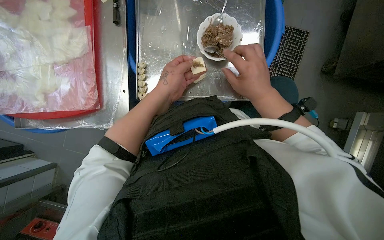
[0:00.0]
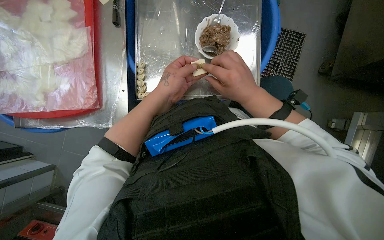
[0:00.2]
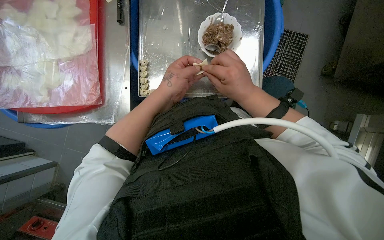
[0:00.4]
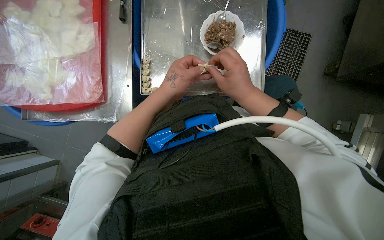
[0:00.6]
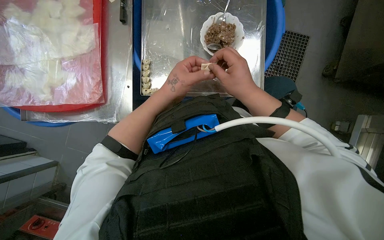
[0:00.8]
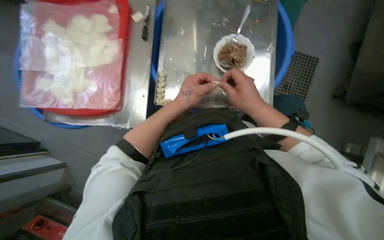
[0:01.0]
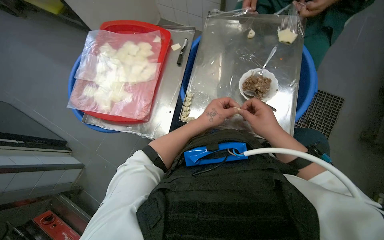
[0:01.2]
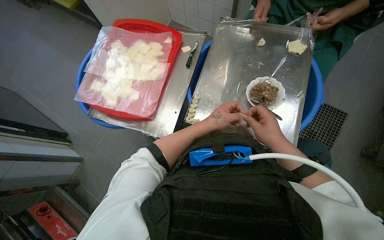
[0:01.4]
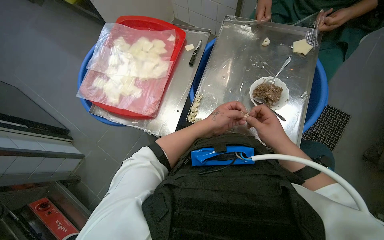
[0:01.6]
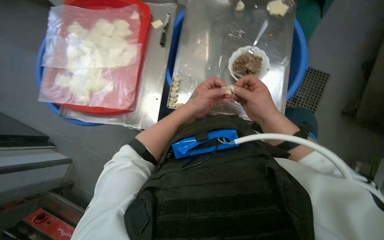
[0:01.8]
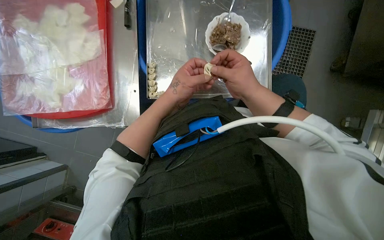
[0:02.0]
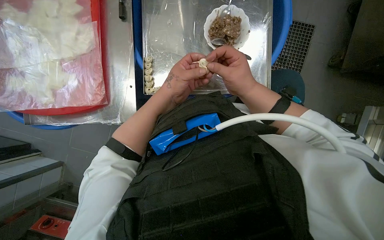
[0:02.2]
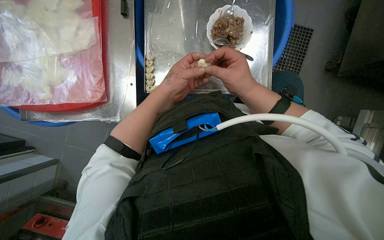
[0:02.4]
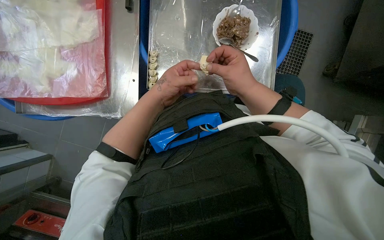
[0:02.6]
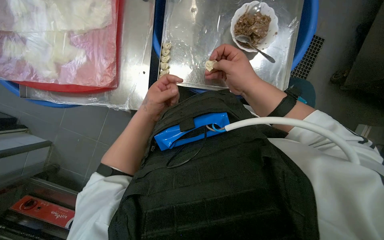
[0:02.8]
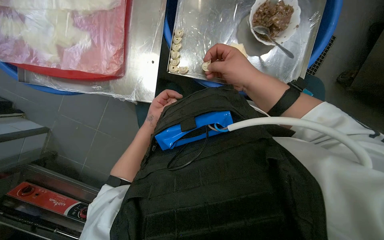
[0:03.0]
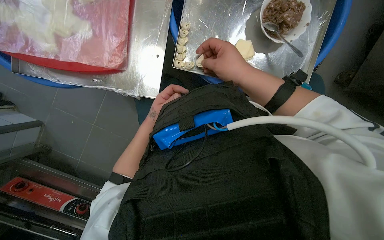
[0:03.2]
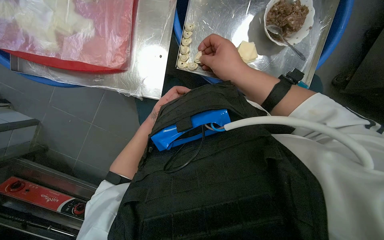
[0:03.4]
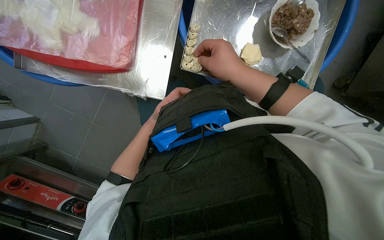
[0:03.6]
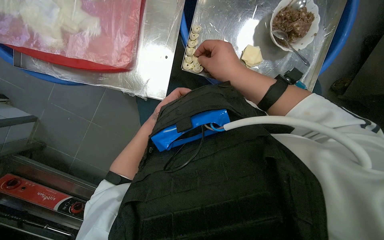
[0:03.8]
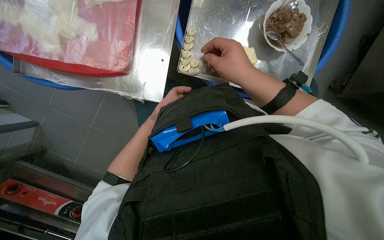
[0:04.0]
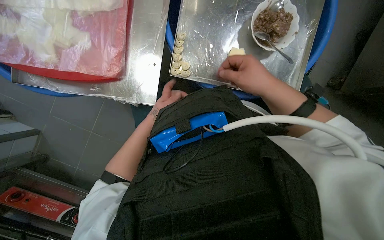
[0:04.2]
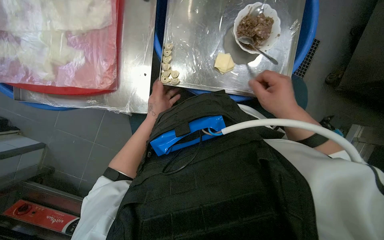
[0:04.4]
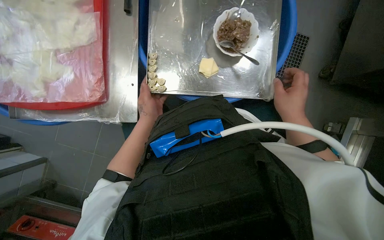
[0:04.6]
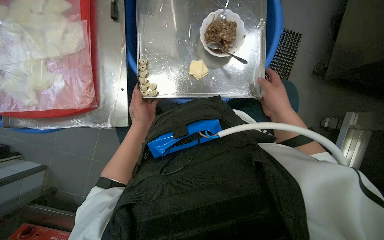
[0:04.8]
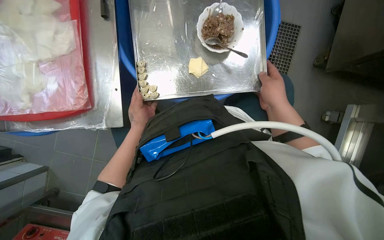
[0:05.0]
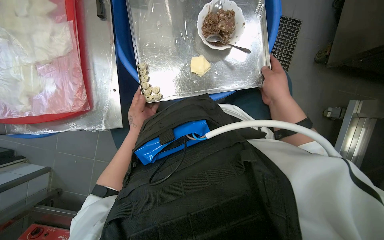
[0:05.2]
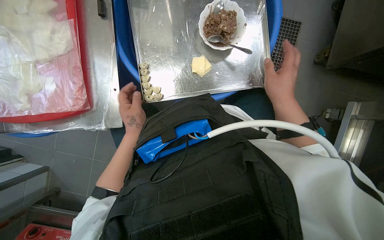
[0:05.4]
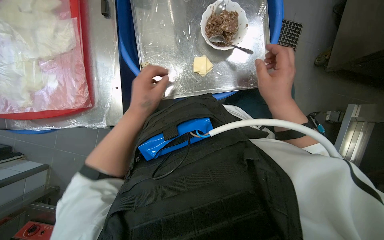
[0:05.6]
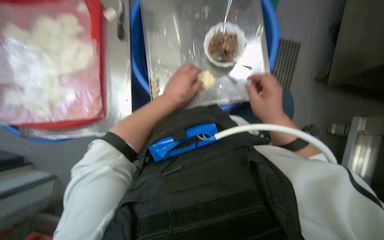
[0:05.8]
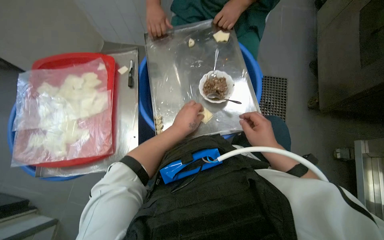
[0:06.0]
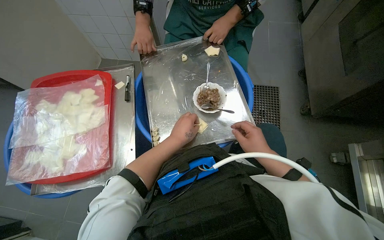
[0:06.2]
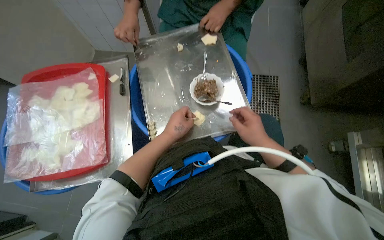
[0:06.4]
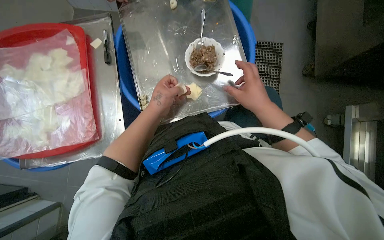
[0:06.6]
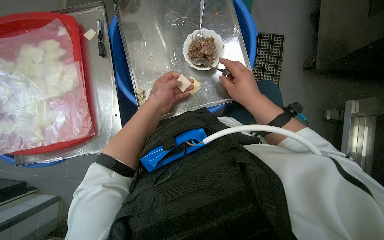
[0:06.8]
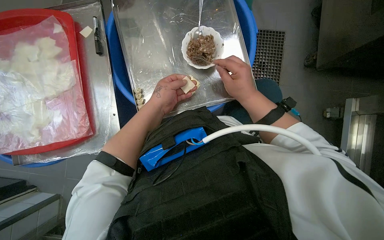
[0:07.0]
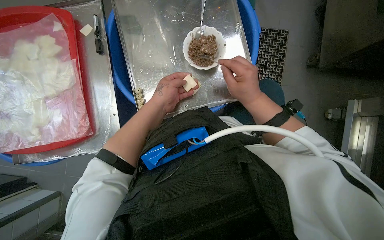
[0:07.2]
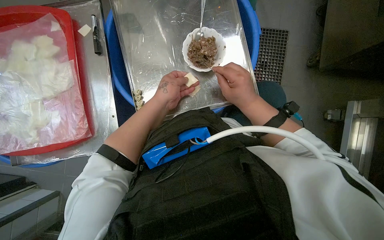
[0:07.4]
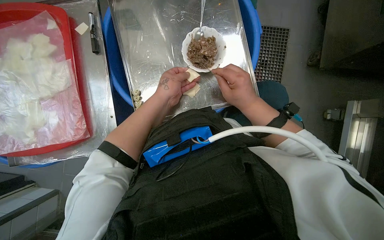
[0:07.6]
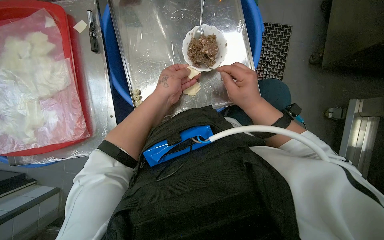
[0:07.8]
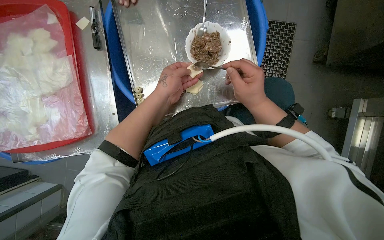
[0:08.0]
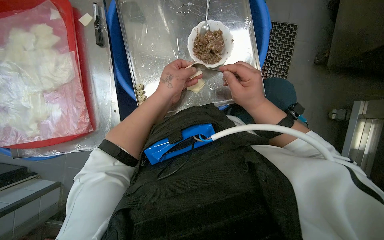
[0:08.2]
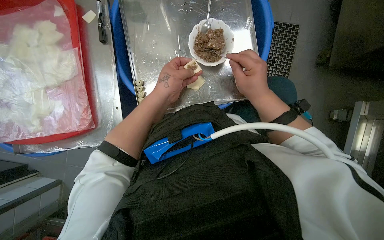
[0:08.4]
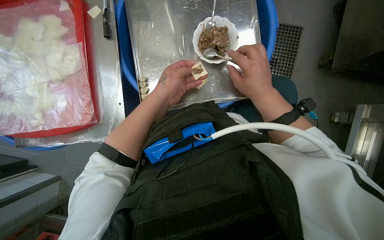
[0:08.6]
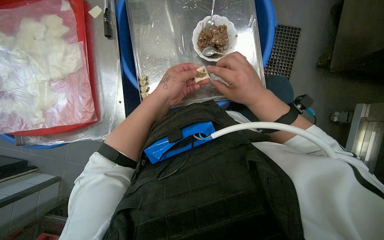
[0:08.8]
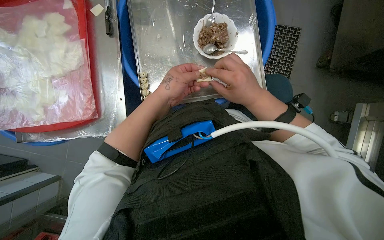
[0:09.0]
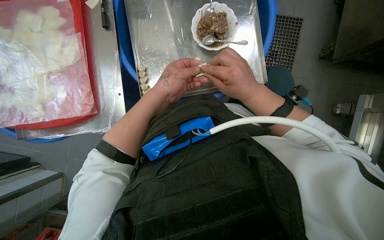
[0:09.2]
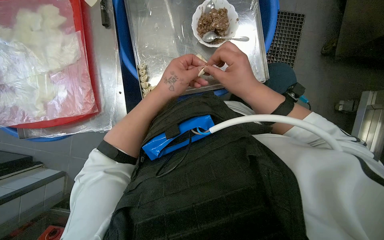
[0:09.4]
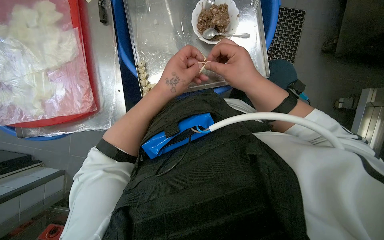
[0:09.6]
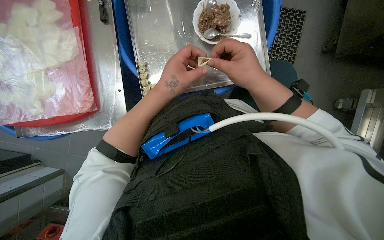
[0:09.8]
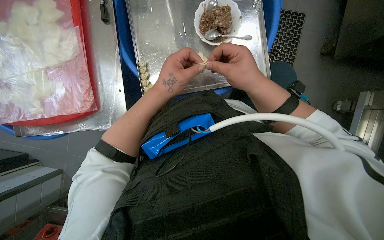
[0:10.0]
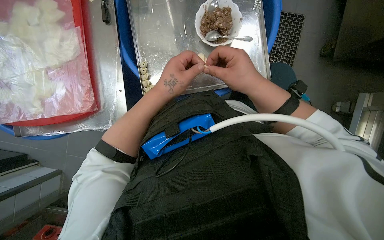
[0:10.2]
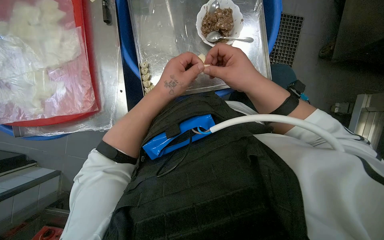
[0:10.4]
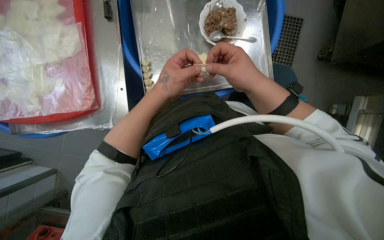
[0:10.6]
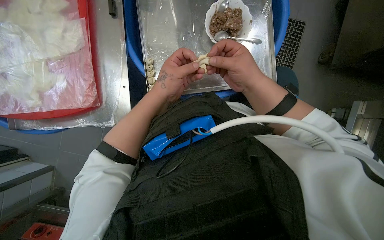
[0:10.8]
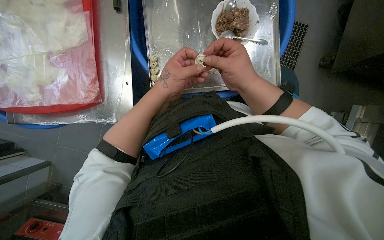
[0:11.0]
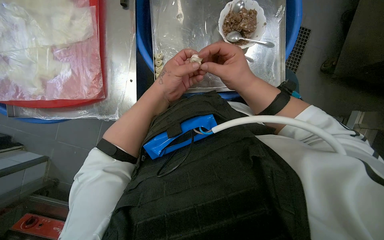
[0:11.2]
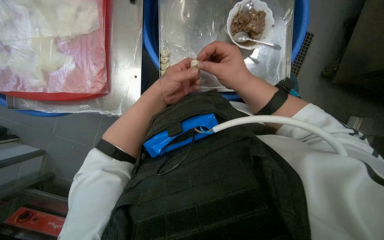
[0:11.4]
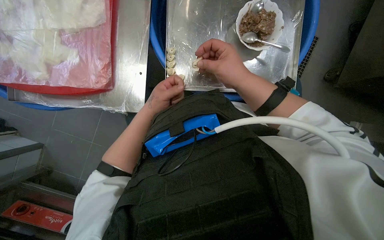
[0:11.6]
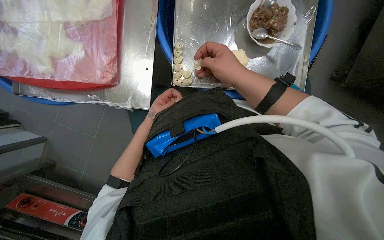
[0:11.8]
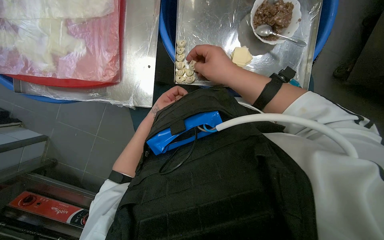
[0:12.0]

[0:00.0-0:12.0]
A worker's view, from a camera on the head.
Job: preparing food.
The whole recording: Making dumplings with meat filling. The worker picks up dough, fills it with meat, folds it, and places the finished dumpling on a tray.
0:00.0 to 0:01.6: The view tips upward by roughly 15 degrees.
0:01.6 to 0:03.0: The view tilts some 20 degrees downward.
0:03.0 to 0:04.4: The right hand travels to the right by some 15 cm.
0:04.4 to 0:06.0: The view tilts approximately 20 degrees upward. The left hand moves nearer to the camera and to the right, about 25 cm.
0:06.0 to 0:07.6: The wearer looks about 15 degrees further downward.
0:07.6 to 0:09.0: The hands stay close to where they were, moving slightly.
0:09.0 to 0:10.4: The hands make small movements and keep their place.
0:10.4 to 0:12.0: The right hand goes roughly 15 cm to the left, while the left hand heads farther from the camera, covering roughly 20 cm.

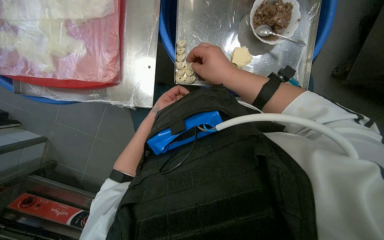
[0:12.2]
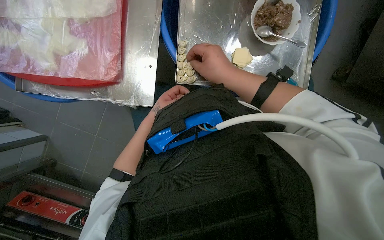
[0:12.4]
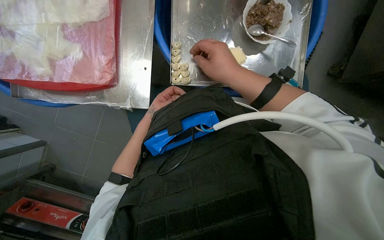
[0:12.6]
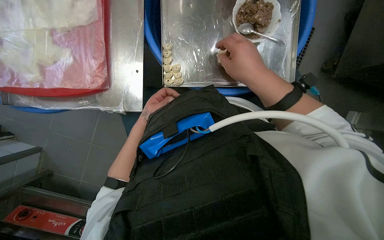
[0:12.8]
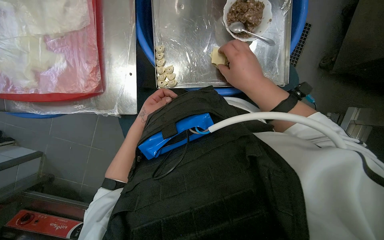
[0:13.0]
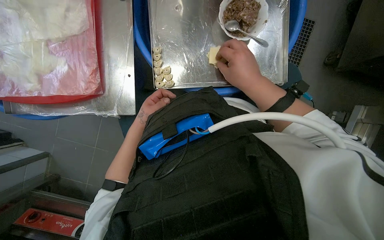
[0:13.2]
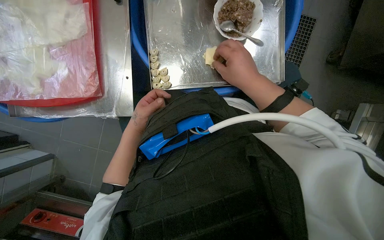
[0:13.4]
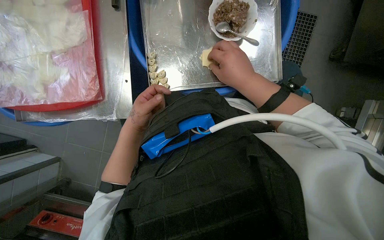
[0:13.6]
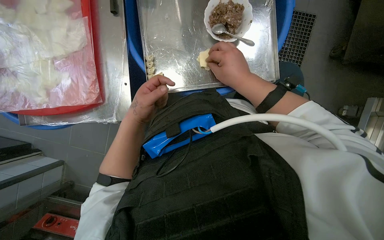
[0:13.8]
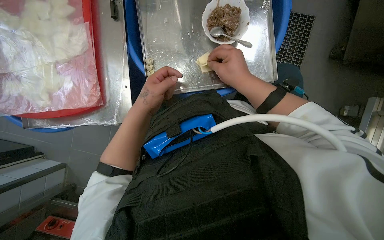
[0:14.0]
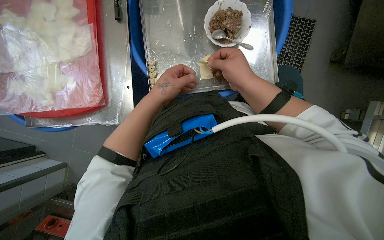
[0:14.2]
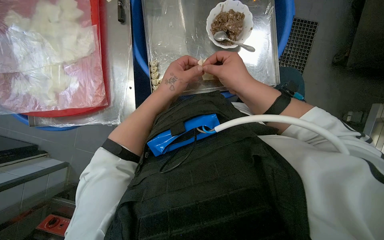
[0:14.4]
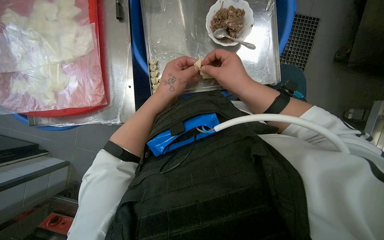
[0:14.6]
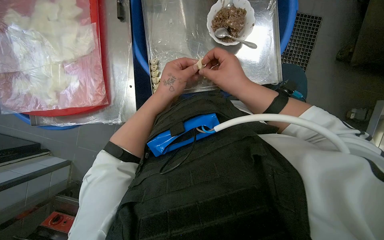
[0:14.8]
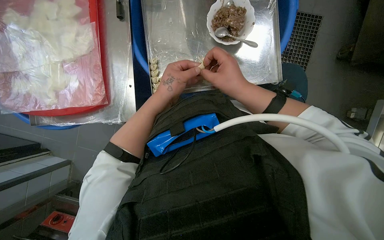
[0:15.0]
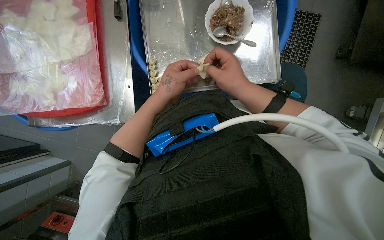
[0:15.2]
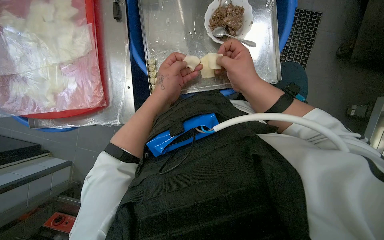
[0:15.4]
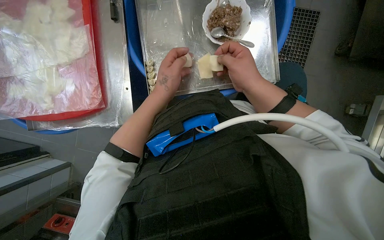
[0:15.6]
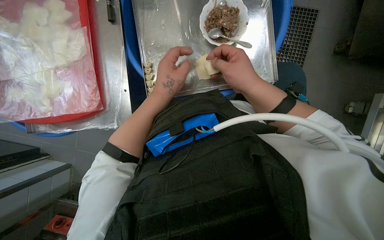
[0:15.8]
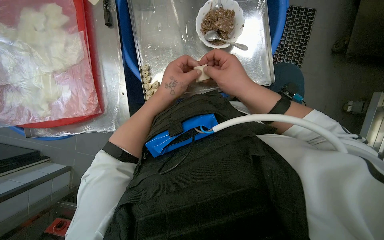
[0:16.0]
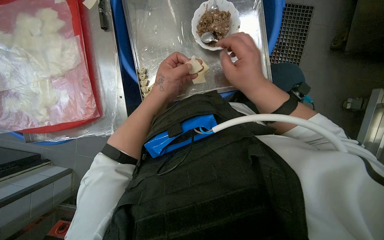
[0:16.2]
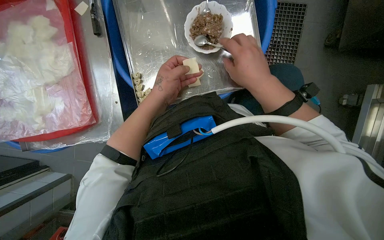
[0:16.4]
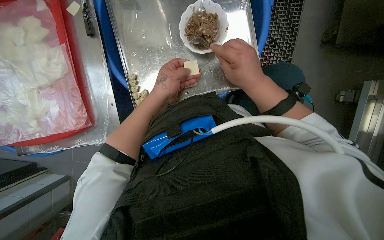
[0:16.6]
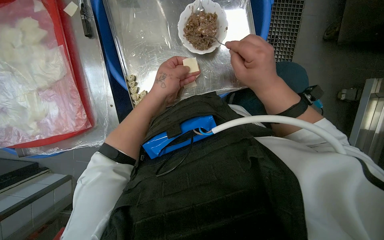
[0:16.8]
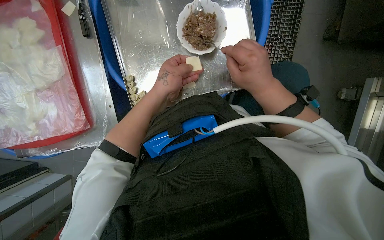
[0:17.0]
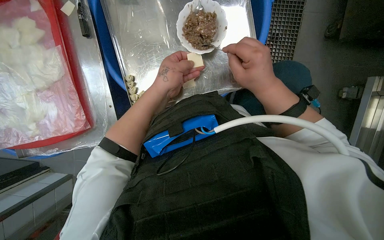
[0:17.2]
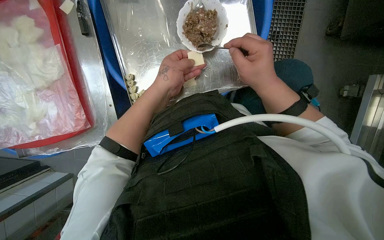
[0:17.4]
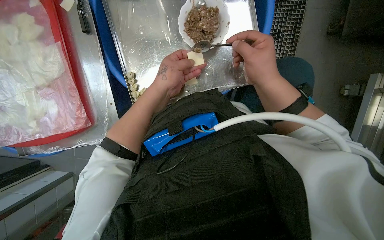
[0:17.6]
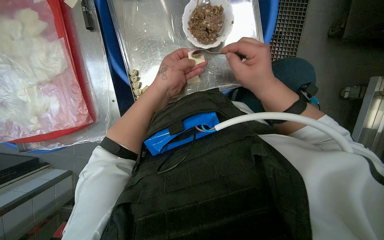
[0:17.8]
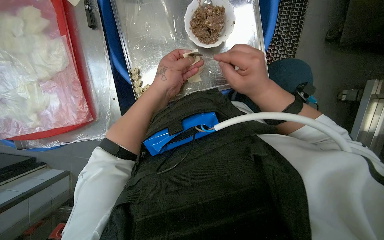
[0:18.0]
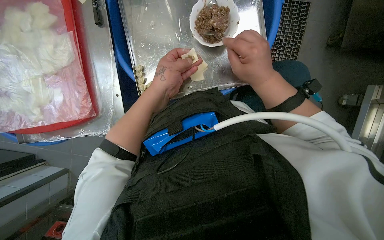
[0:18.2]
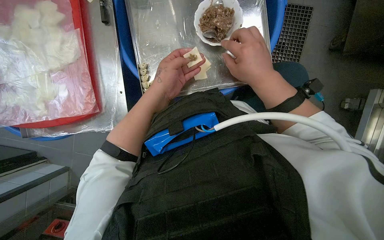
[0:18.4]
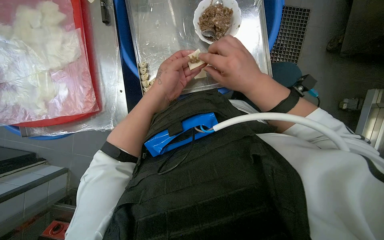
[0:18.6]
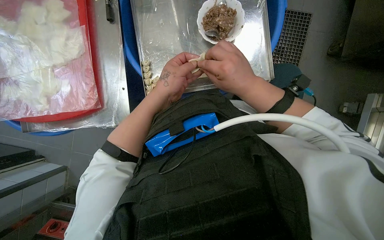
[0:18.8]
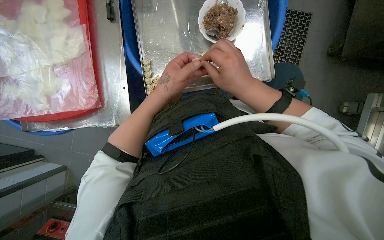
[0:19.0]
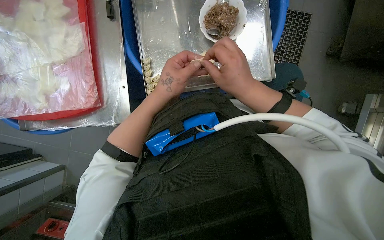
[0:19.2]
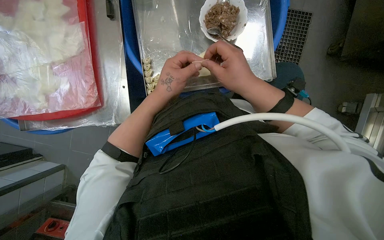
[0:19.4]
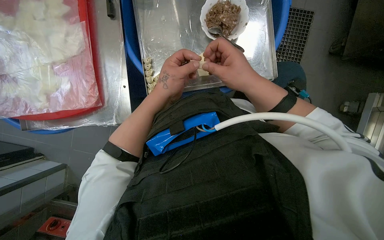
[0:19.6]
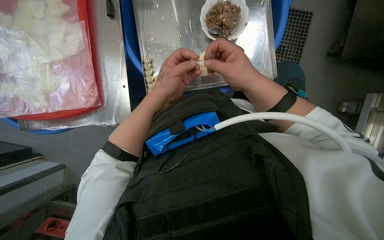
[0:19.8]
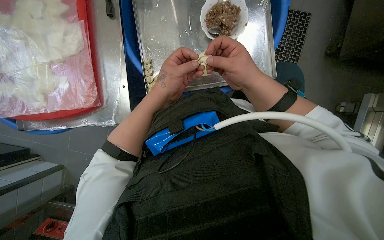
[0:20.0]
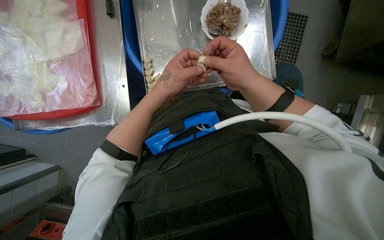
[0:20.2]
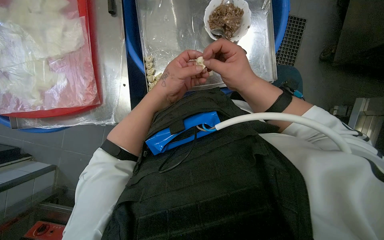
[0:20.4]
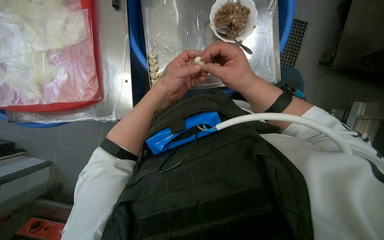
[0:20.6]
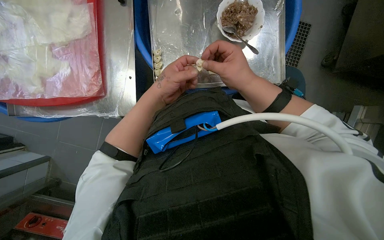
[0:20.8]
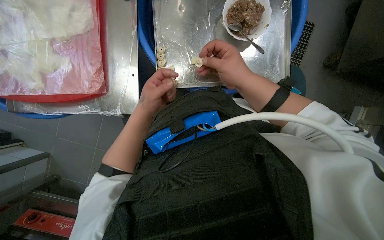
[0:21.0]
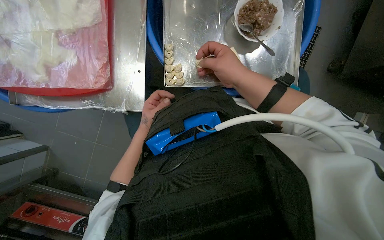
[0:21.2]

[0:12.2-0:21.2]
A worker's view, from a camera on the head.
Job: preparing food.
The whole recording: Making dumplings with meat filling. The worker picks up dough, fills it with meat, folds it, and places the finished dumpling on a tray.
0:12.2 to 0:13.8: The left hand travels nearer to the camera by some 15 cm.
0:15.2 to 0:16.6: The hands make small movements and keep their place.
0:16.6 to 0:19.8: The hands make small movements and keep their place.
0:19.8 to 0:21.2: The left hand moves farther from the camera, to the left and down the picture, roughly 20 cm.
